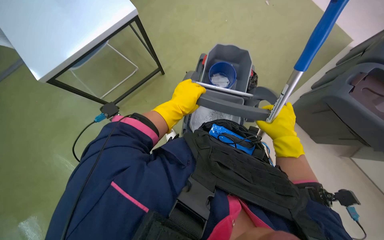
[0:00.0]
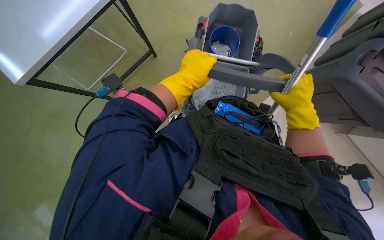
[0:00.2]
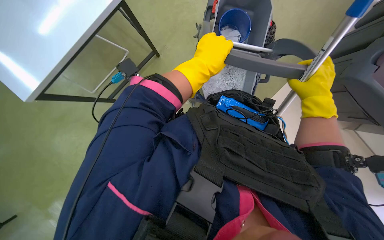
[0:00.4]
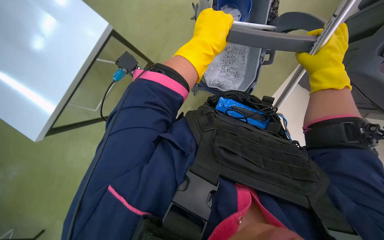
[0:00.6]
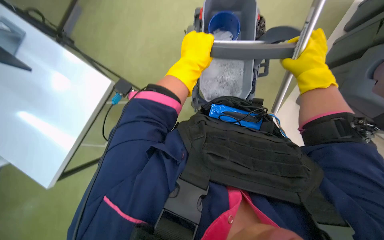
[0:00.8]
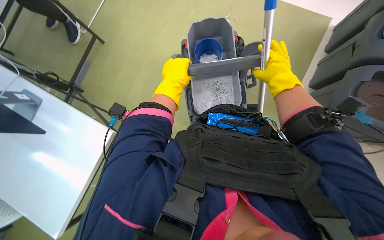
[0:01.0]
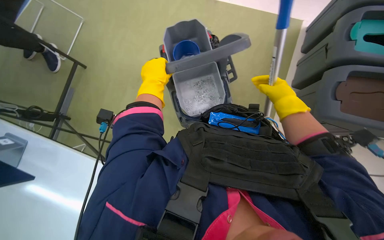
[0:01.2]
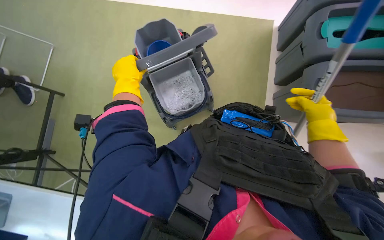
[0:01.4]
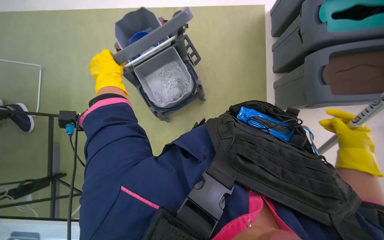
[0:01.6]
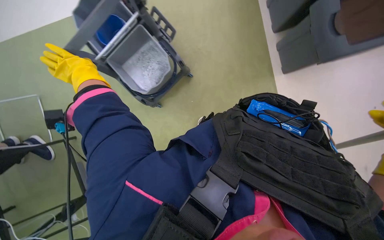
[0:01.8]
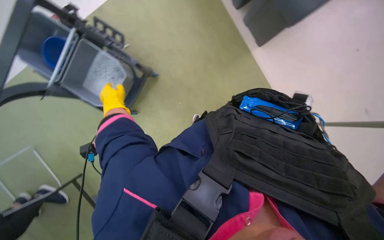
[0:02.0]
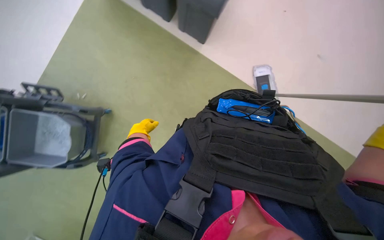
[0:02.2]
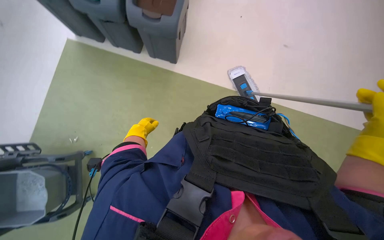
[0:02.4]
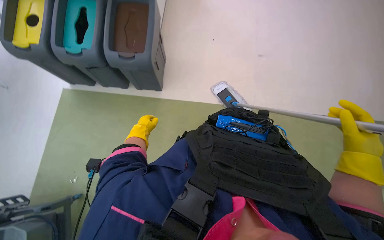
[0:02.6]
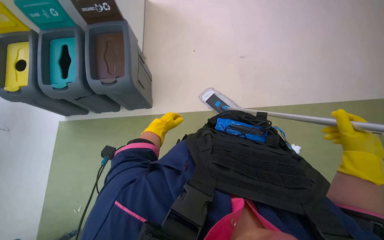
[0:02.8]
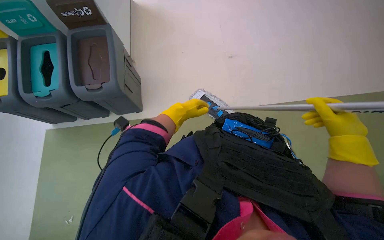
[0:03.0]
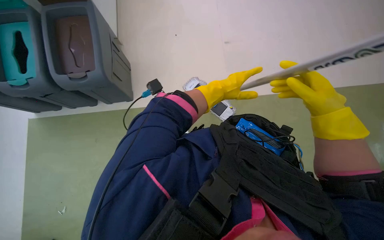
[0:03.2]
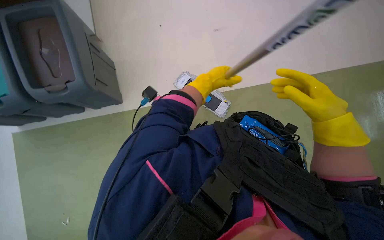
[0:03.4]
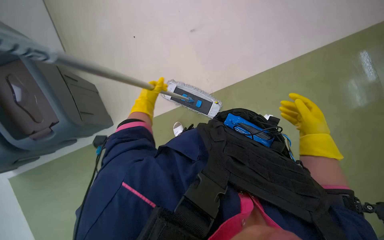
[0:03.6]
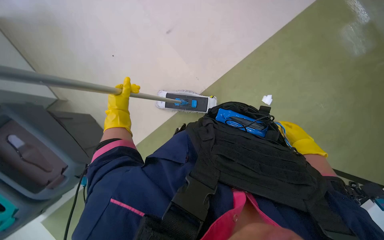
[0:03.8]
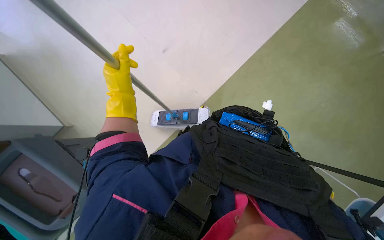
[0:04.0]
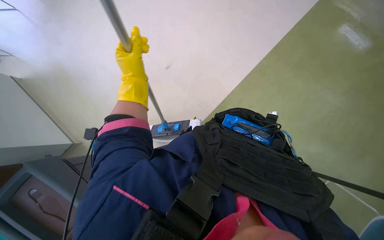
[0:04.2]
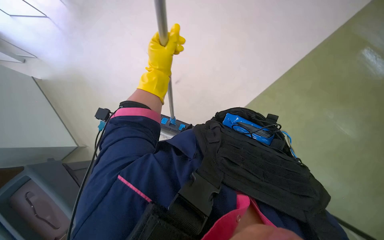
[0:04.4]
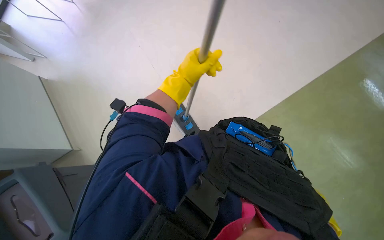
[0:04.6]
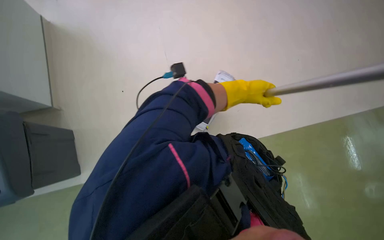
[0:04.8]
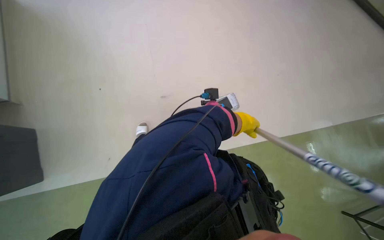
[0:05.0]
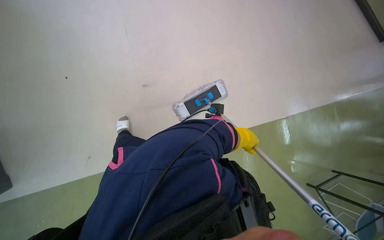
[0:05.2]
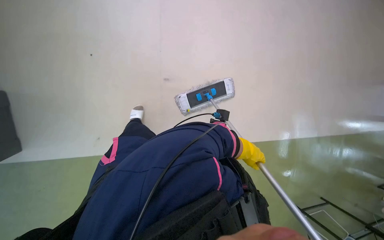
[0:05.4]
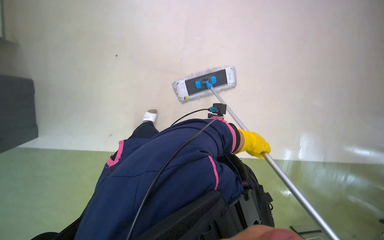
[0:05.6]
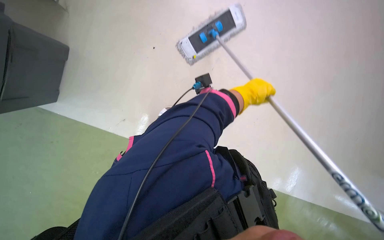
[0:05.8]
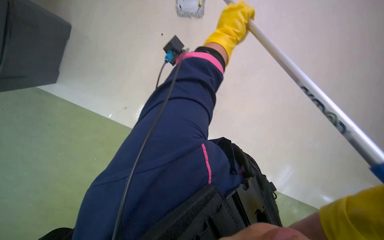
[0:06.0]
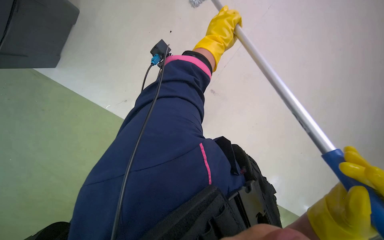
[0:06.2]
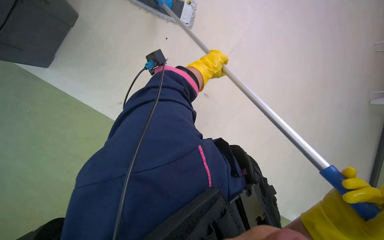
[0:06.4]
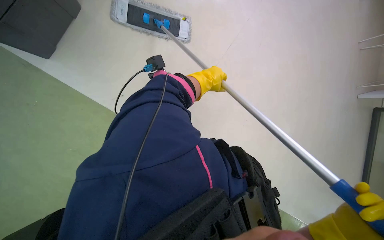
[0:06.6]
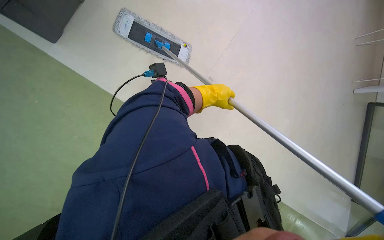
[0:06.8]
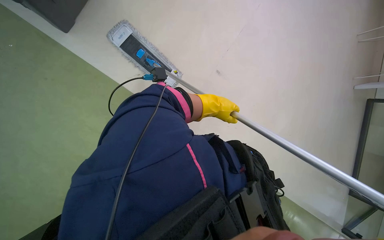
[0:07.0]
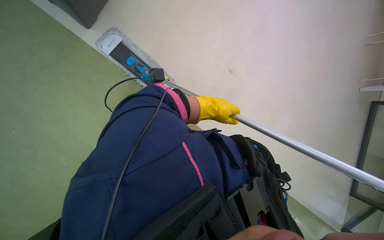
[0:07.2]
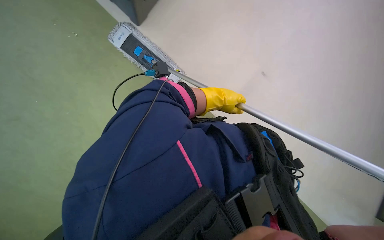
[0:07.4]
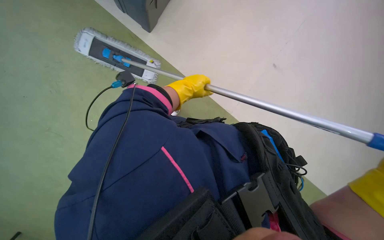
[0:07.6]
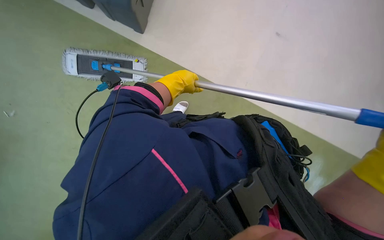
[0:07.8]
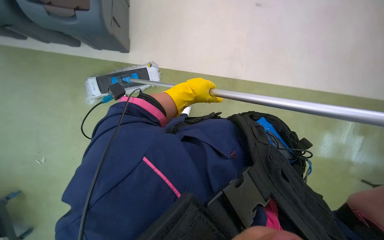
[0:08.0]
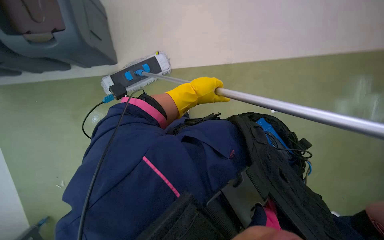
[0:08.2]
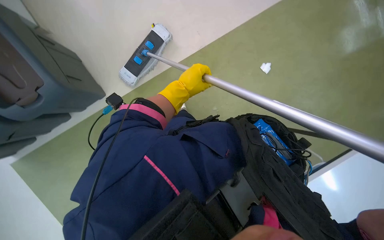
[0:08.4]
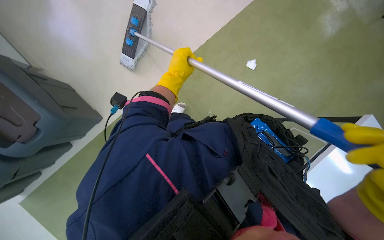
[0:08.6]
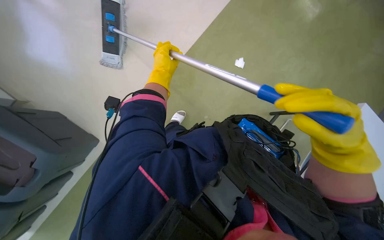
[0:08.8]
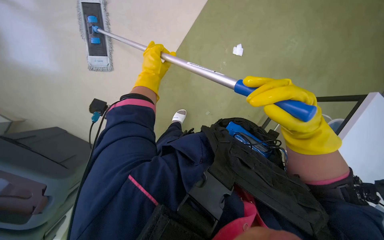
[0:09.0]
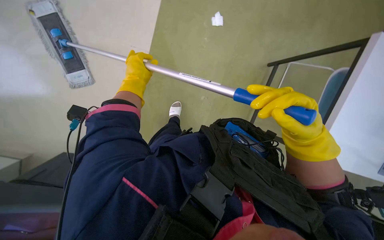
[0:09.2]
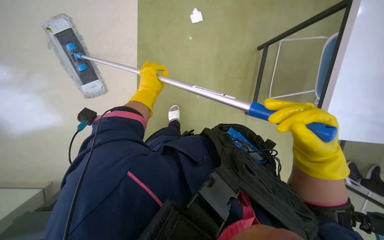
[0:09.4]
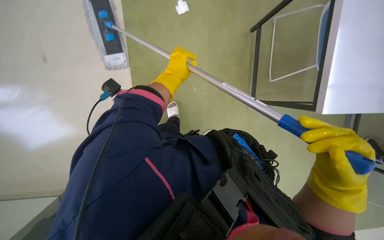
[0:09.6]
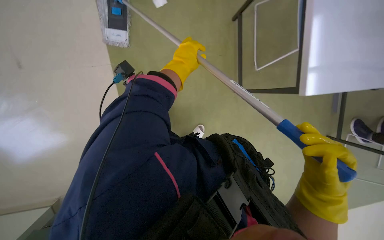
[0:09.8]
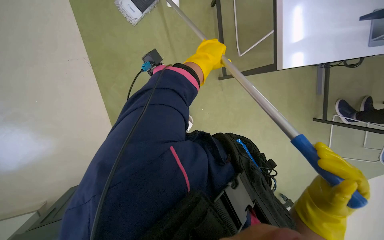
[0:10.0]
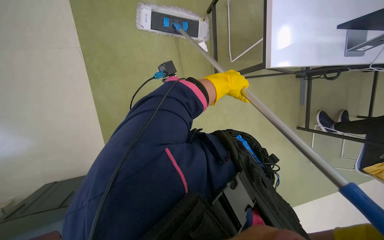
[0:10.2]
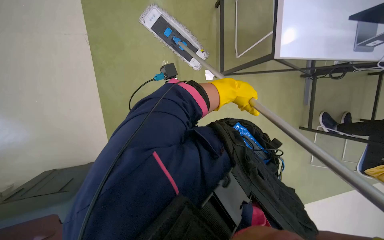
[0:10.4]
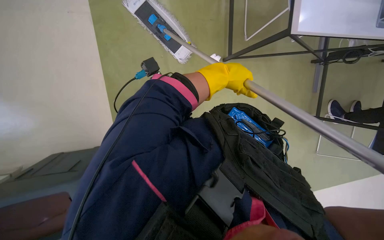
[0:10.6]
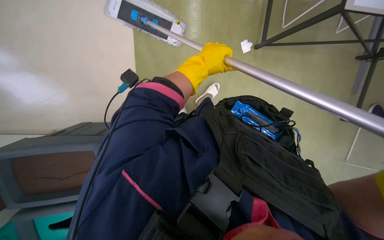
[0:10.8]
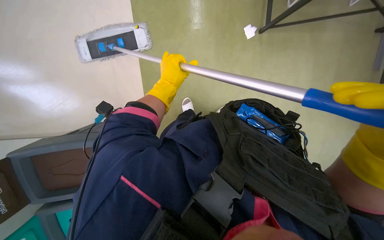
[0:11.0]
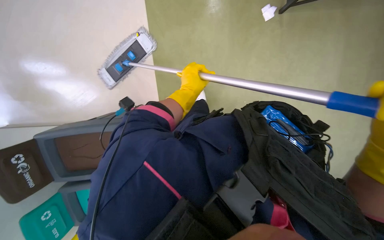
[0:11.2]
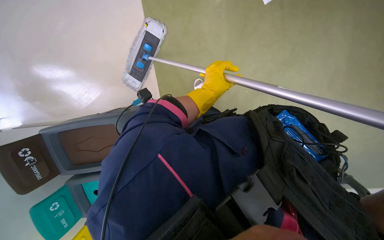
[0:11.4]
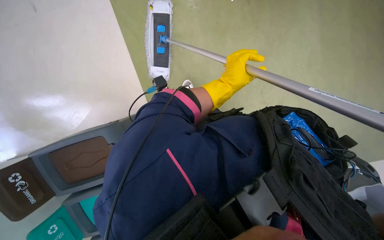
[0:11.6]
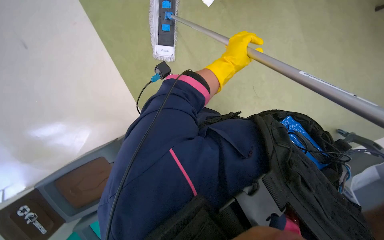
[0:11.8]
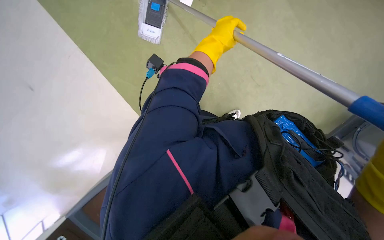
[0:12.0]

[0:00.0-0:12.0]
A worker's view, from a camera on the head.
Job: mopping floor.
The whole recording: Mopping office floor. The worker mops the office floor with a flat mop, periodically wringing it in a bucket.
0:01.6 to 0:03.0: The left hand heads to the right, covering some 35 cm.
0:03.0 to 0:04.4: The left hand swings left and right, some 30 cm each way, with 2 reversals.
0:04.4 to 0:06.0: The scene turns about 30 degrees clockwise in the picture.

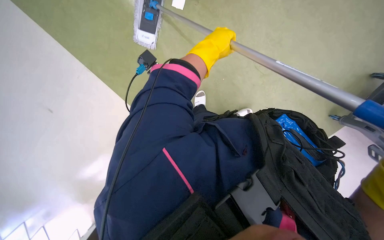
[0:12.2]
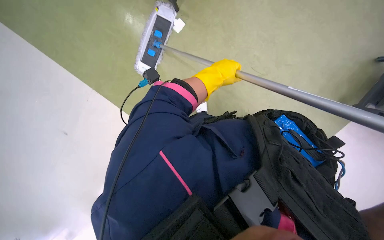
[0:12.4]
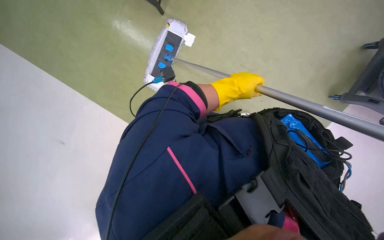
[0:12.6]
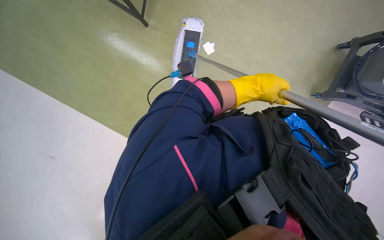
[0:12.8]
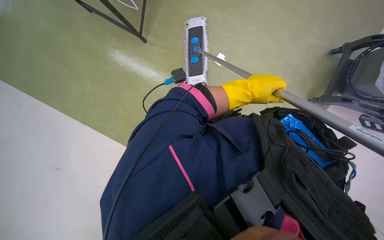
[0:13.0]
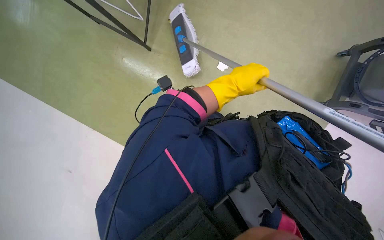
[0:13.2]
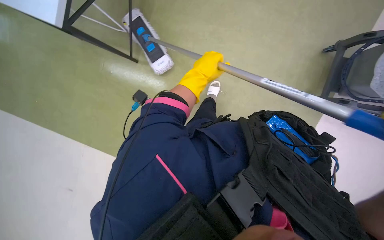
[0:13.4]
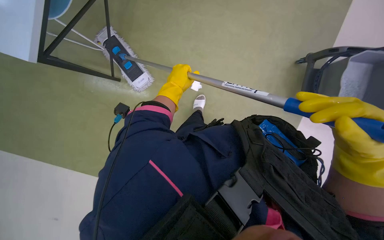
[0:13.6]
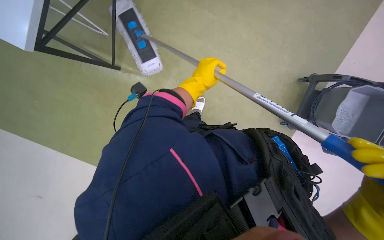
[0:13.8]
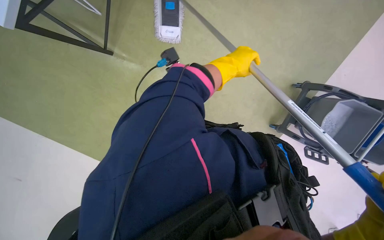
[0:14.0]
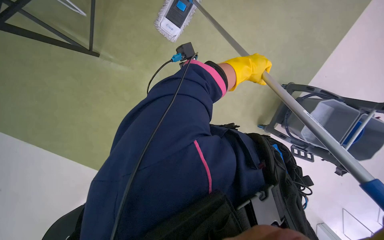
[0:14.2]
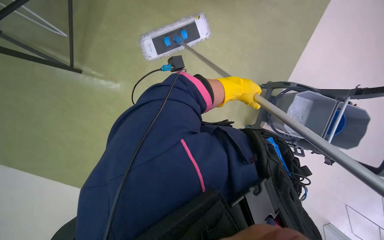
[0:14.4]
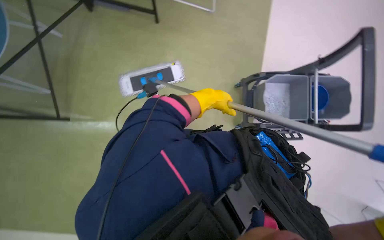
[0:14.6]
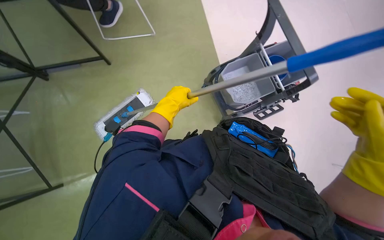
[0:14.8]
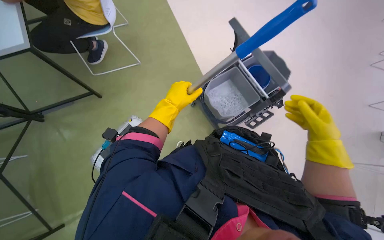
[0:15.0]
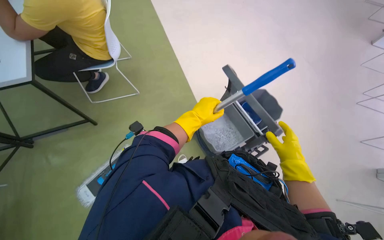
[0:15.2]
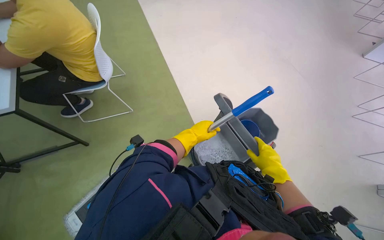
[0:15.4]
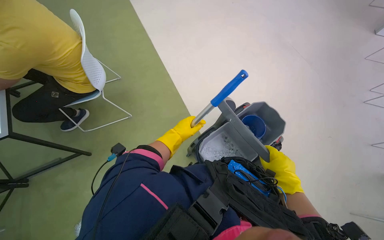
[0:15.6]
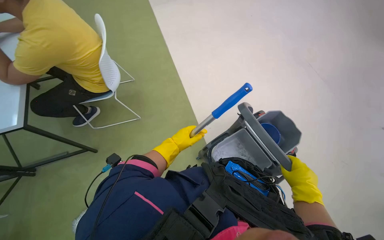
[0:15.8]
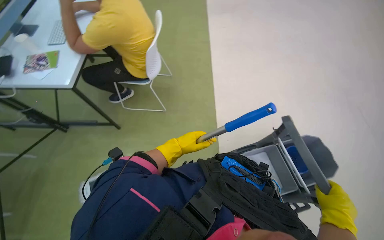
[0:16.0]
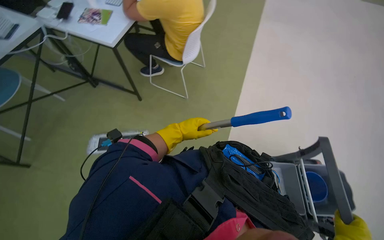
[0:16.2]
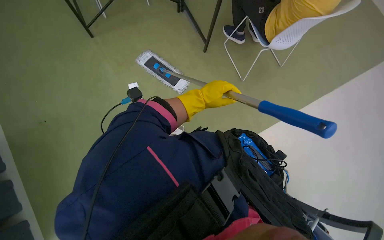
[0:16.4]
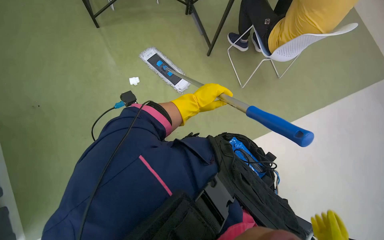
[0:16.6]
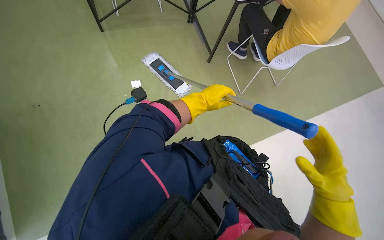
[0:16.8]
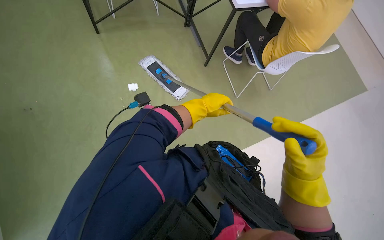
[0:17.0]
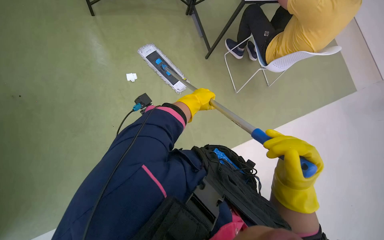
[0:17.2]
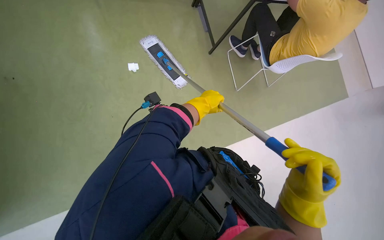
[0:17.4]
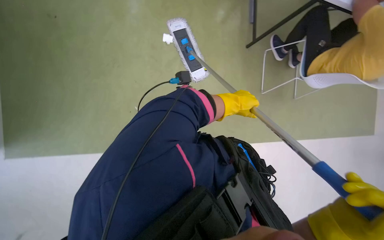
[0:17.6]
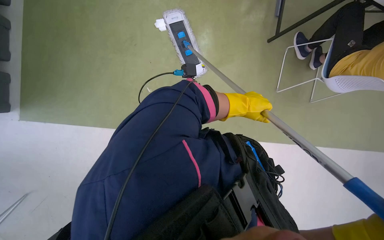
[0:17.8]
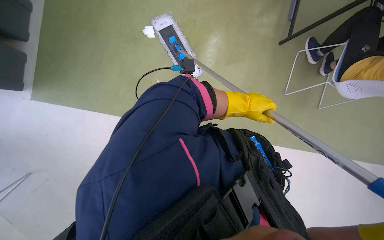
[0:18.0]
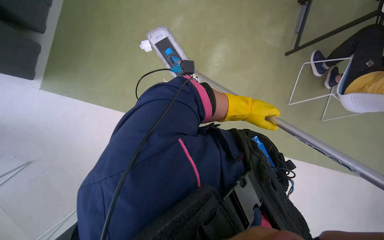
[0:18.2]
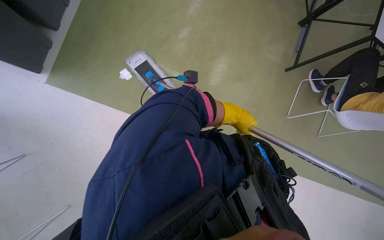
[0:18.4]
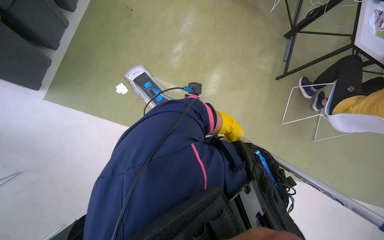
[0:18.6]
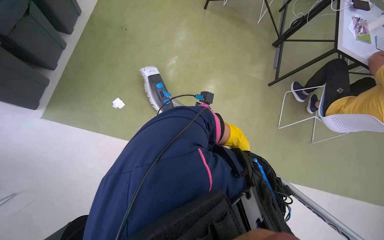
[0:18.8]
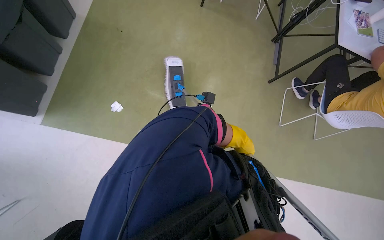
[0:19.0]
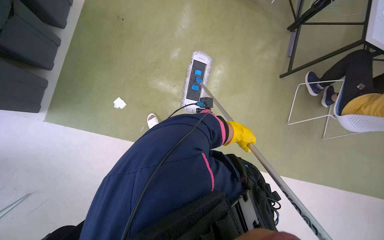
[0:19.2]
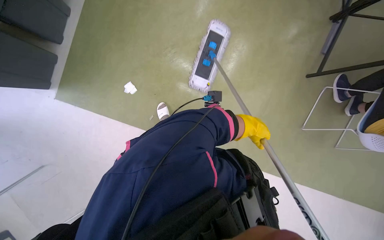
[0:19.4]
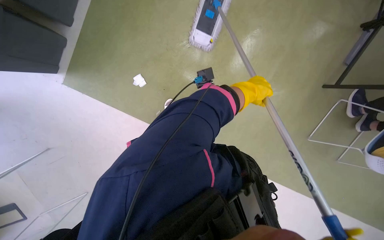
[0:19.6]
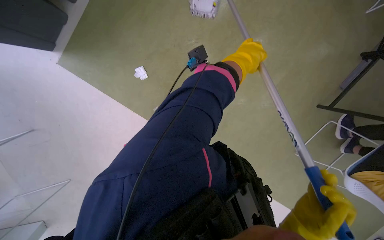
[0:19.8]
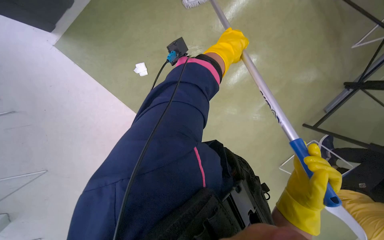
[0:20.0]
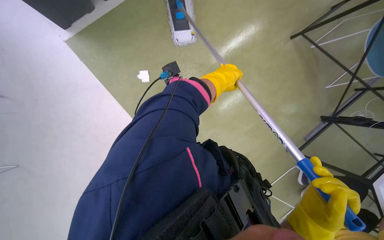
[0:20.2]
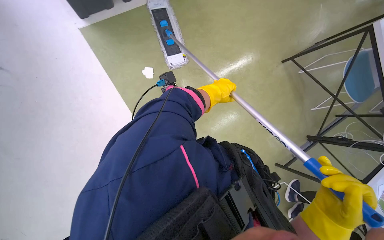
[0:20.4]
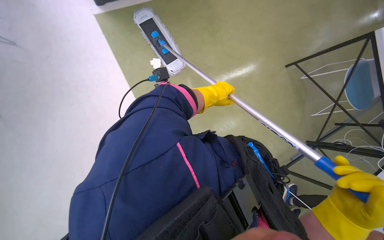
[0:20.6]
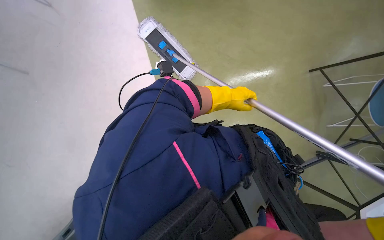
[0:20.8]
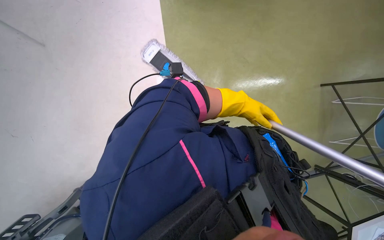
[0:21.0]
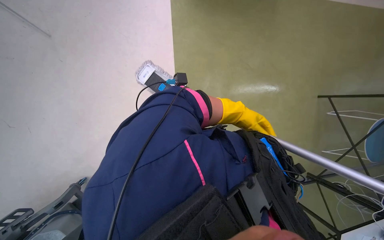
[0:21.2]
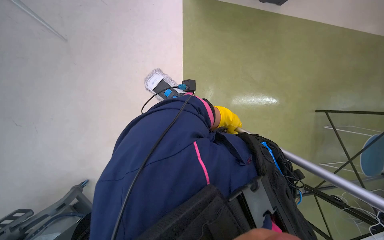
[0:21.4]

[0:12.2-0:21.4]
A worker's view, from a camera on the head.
Job: mopping floor.
The whole recording: Mopping office floor. The worker mops the office floor with a flat mop, periodically wringing it in a bucket.
0:12.2 to 0:13.8: The left hand moves left and right over some 25 cm, changing direction 2 times.
0:13.8 to 0:15.2: The wearer looks approximately 20 degrees further upward.
0:15.2 to 0:16.8: The head turns to the left by approximately 75 degrees.
0:16.8 to 0:18.4: Everything in view rotates roughly 35 degrees clockwise.
